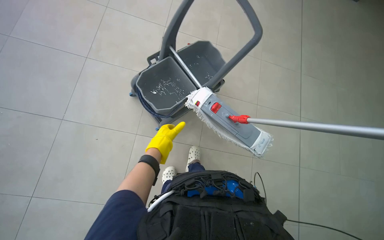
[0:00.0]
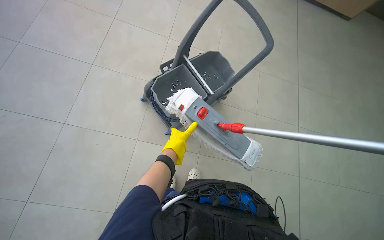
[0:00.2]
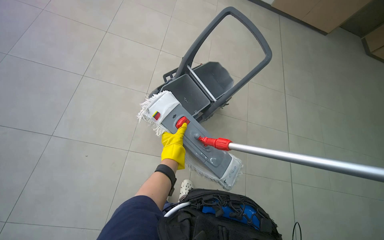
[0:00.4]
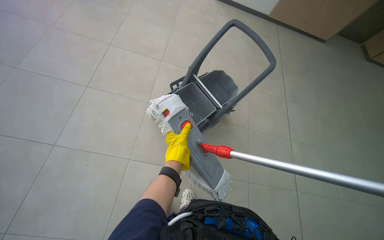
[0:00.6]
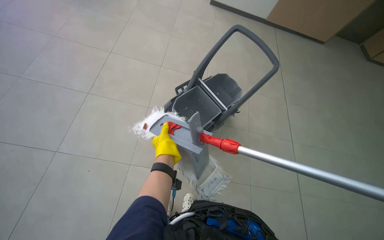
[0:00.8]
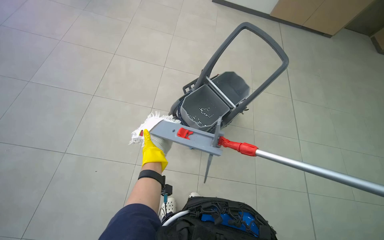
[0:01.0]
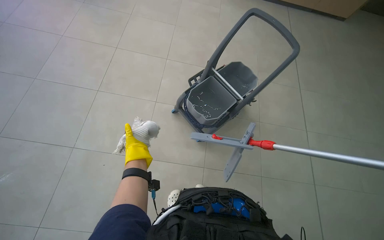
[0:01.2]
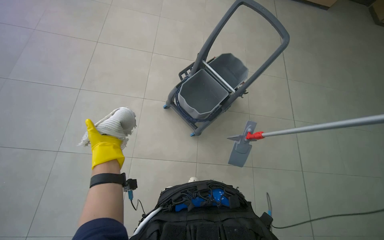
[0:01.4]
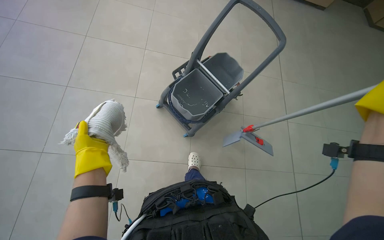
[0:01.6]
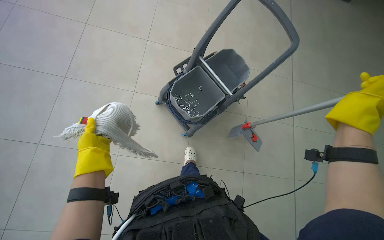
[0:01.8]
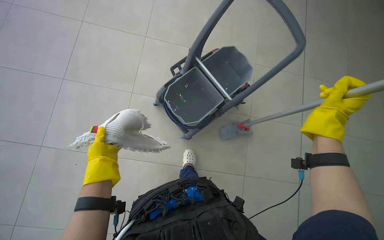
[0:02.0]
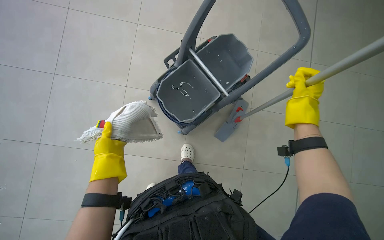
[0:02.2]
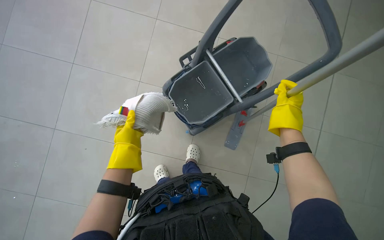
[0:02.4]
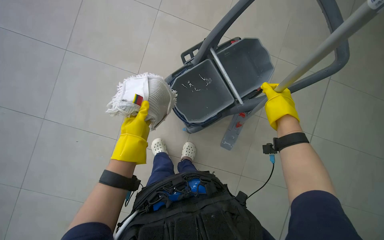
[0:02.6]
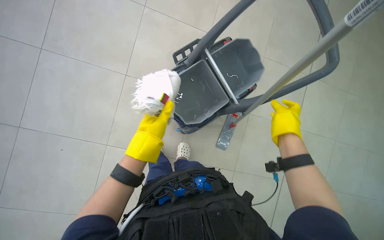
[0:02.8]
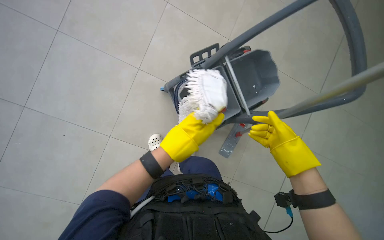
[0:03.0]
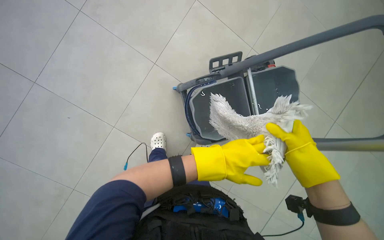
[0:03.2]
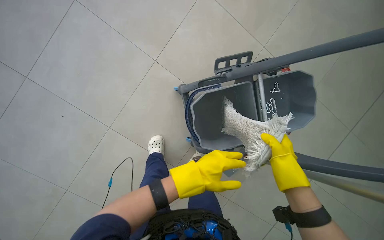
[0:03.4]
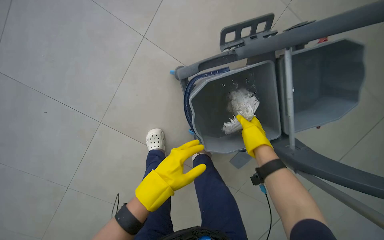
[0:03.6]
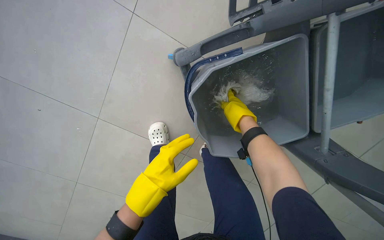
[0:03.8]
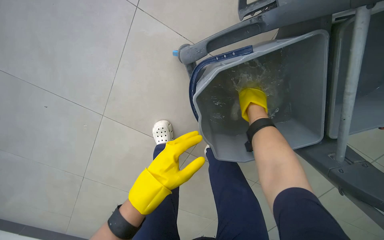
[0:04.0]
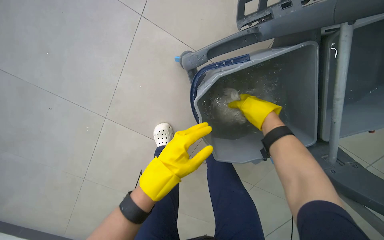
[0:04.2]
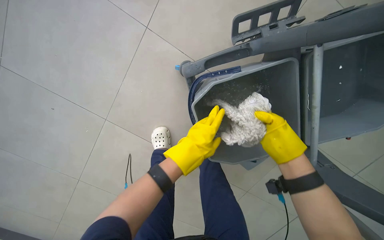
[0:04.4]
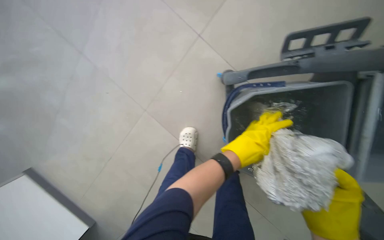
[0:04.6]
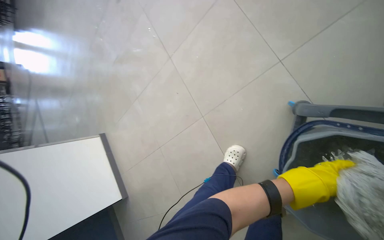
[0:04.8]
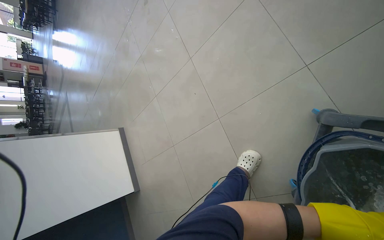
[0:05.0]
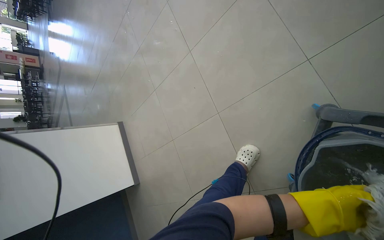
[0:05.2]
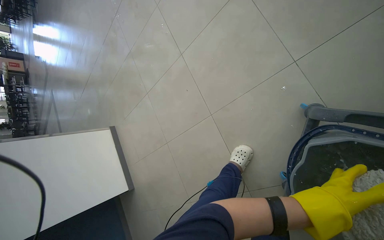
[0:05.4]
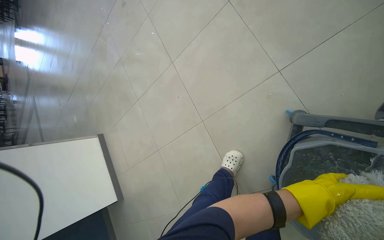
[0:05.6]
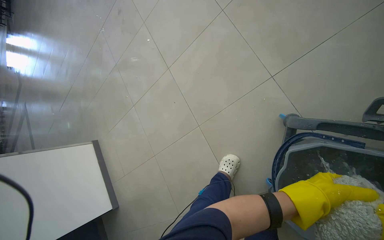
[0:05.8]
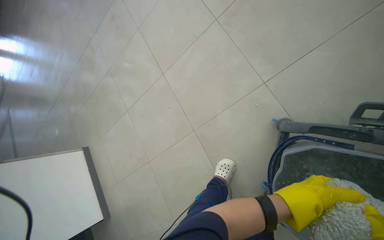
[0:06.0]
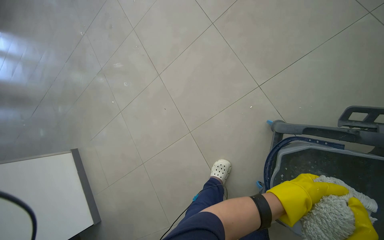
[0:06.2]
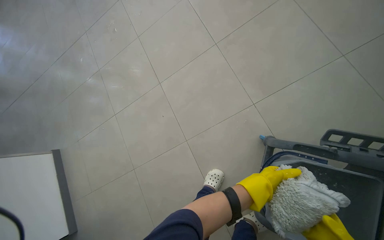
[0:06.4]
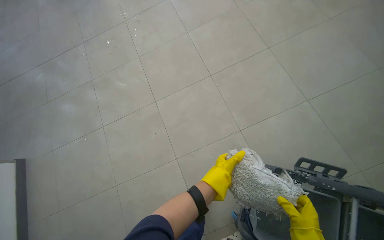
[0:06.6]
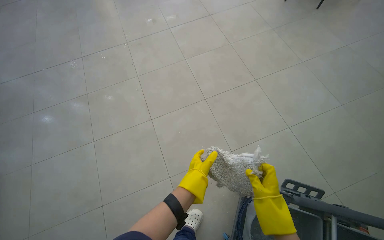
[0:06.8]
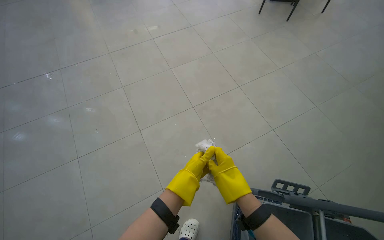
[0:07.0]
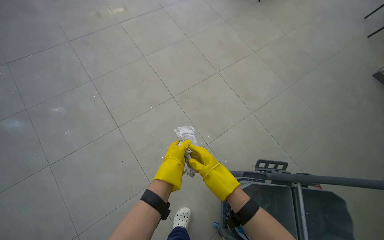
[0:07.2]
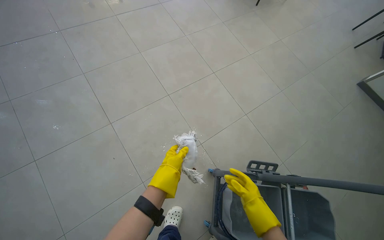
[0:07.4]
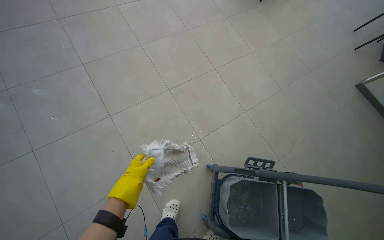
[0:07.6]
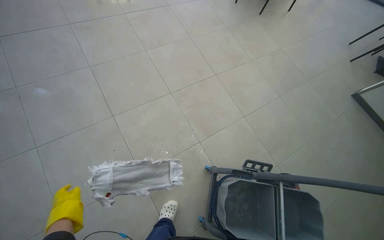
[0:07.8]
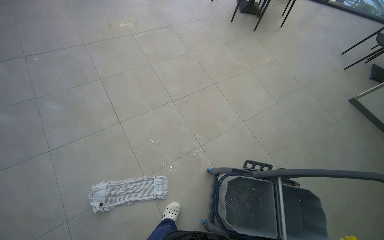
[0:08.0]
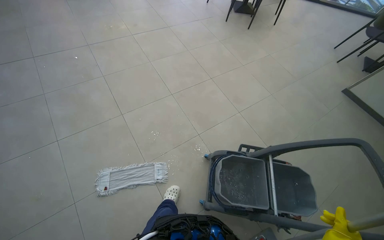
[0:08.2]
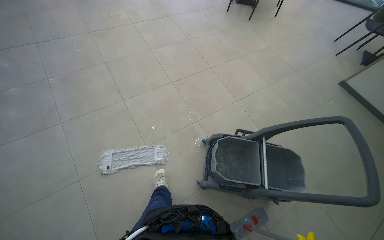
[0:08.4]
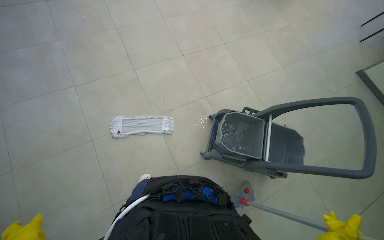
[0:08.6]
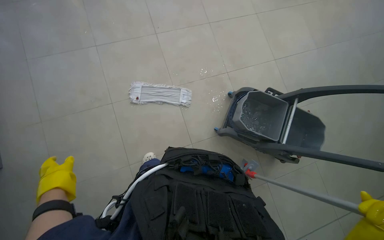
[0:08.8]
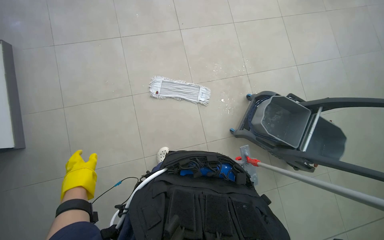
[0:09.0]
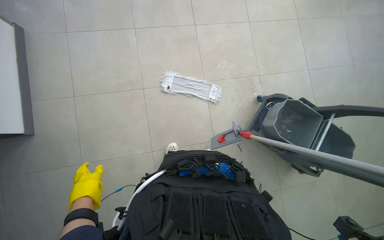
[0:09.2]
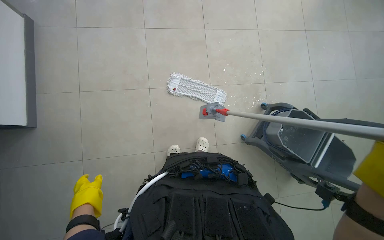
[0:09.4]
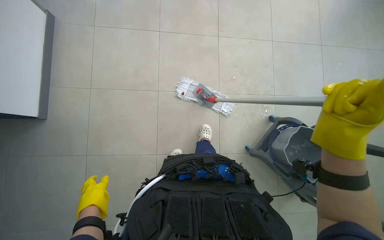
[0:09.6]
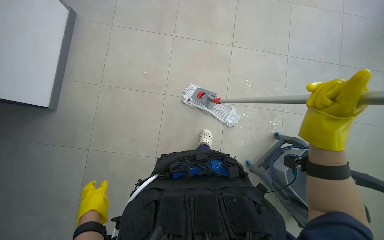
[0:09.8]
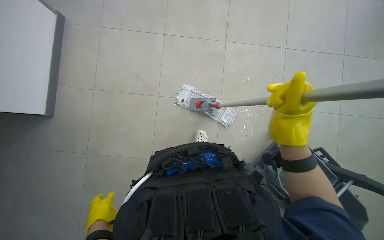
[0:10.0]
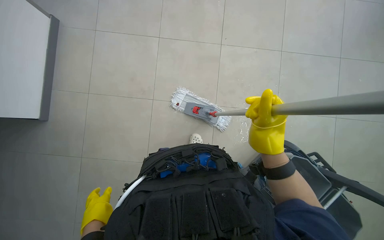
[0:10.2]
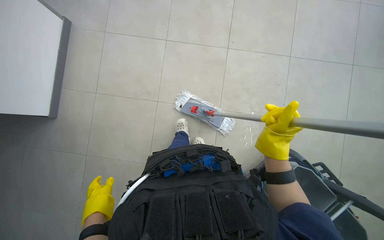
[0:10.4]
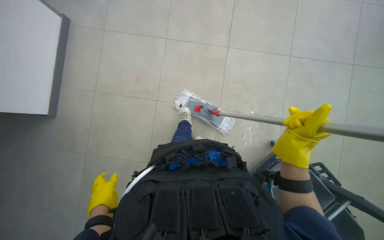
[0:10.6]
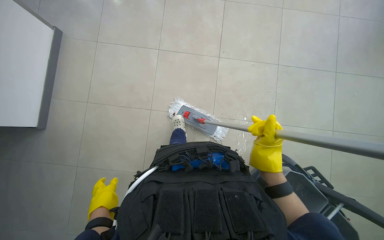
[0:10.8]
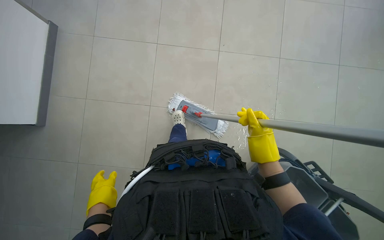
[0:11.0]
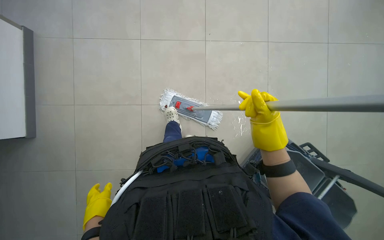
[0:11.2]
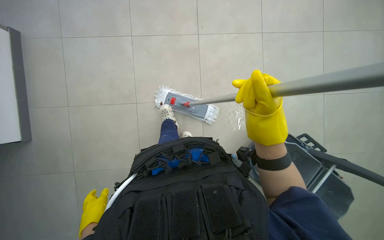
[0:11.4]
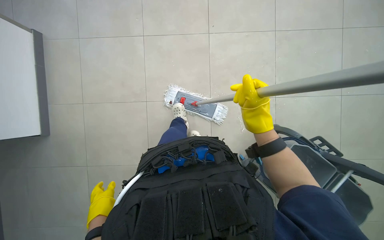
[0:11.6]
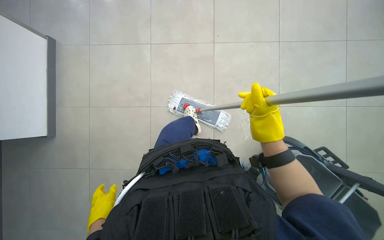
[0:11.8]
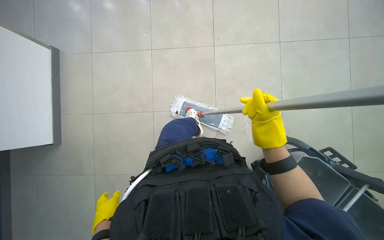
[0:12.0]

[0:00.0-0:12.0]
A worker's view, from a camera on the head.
Job: mopping floor.
The whole recording: Mopping floor. The worker mops the floor, including inside the elevator, and rinses the mop head in the bucket.
0:00.0 to 0:01.6: The left hand is displaced to the left by some 20 cm.
0:01.6 to 0:03.0: The left hand shifts some 25 cm to the right.
0:03.0 to 0:04.4: The left hand swings left and right, about 20 cm each way, with 2 reversals, while the right hand goes up the picture and returns, approximately 30 cm each way.
0:04.4 to 0:06.0: The head rotates roughly 40 degrees to the left. The view tilts roughly 15 degrees upward.
0:06.0 to 0:07.6: The camera travels some 50 cm. The camera is aimed about 40 degrees further to the right. The camera pitches upward, by some 15 degrees.
0:07.6 to 0:09.0: The camera travels approximately 70 cm.
0:09.0 to 0:10.4: The left hand goes roughly 10 cm to the right.
0:10.4 to 0:12.0: The right hand swings nearer and farther, roughly 15 cm each way, with 2 reversals.

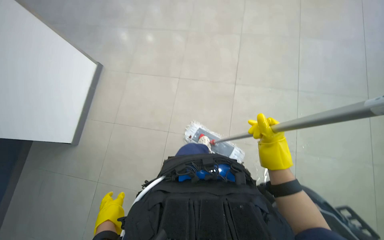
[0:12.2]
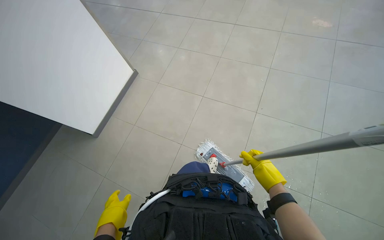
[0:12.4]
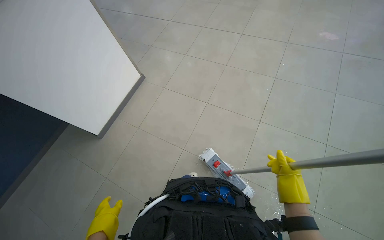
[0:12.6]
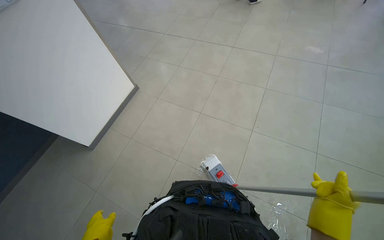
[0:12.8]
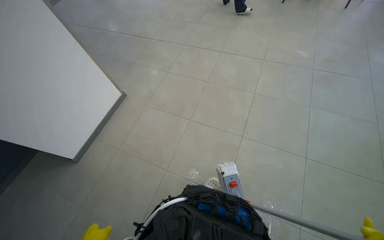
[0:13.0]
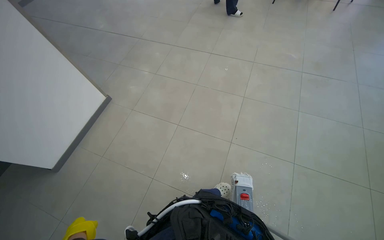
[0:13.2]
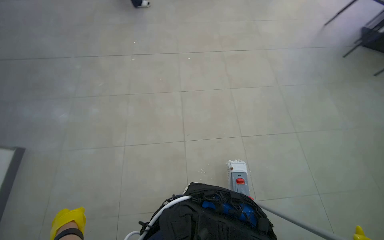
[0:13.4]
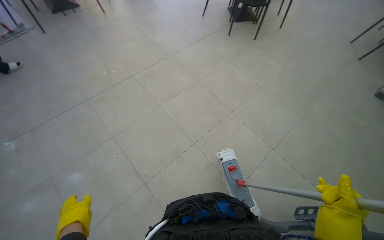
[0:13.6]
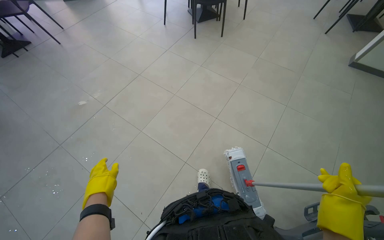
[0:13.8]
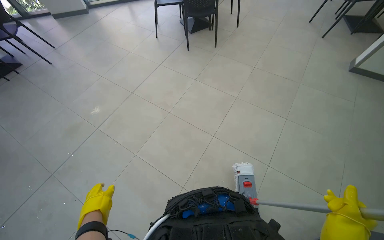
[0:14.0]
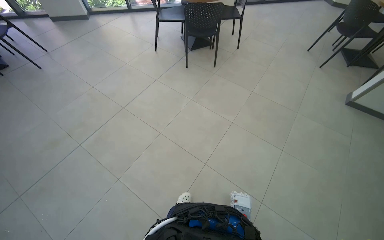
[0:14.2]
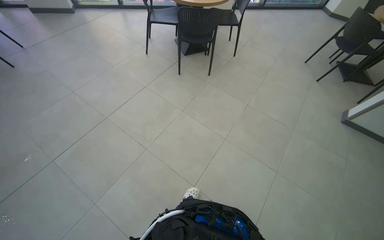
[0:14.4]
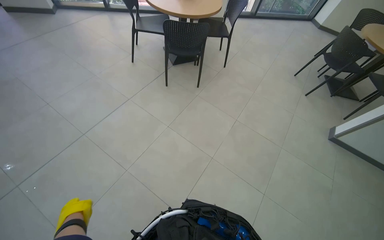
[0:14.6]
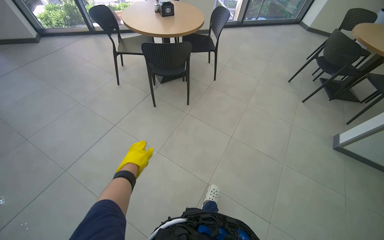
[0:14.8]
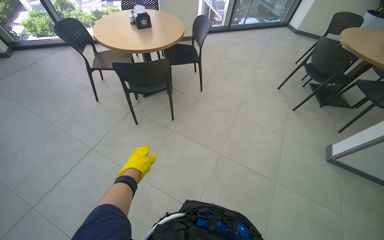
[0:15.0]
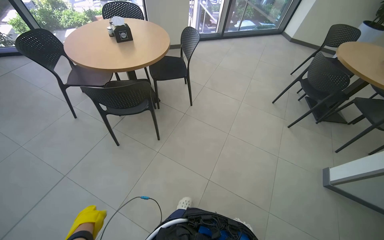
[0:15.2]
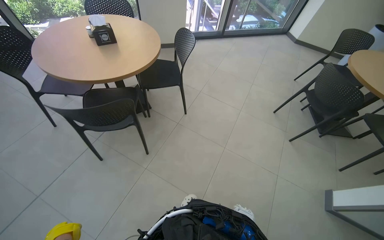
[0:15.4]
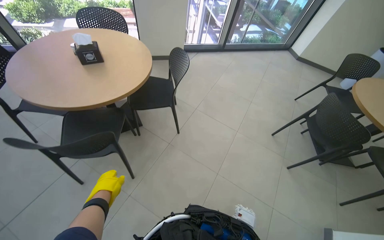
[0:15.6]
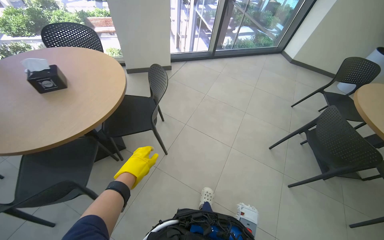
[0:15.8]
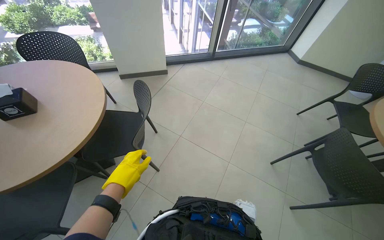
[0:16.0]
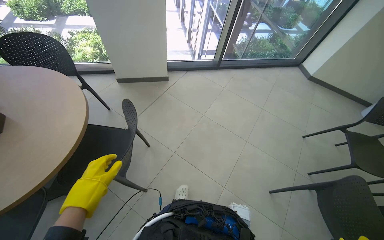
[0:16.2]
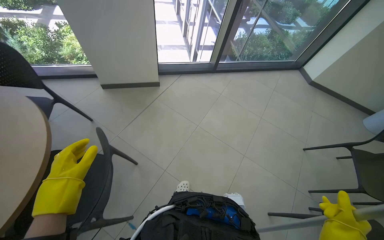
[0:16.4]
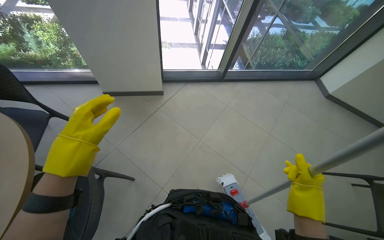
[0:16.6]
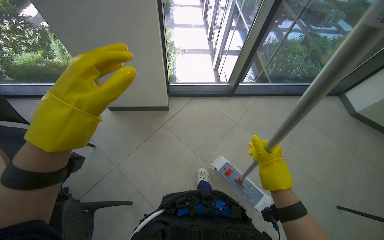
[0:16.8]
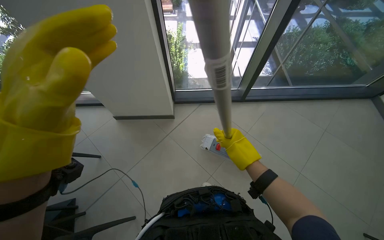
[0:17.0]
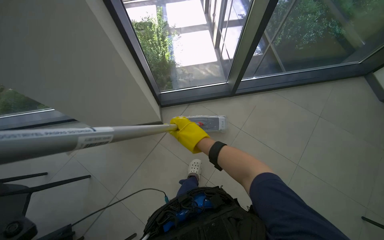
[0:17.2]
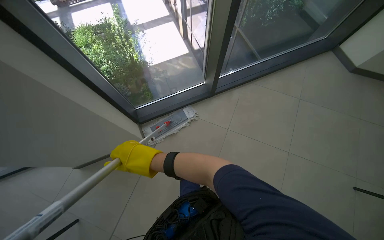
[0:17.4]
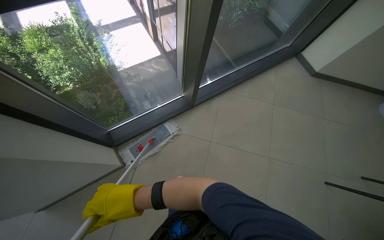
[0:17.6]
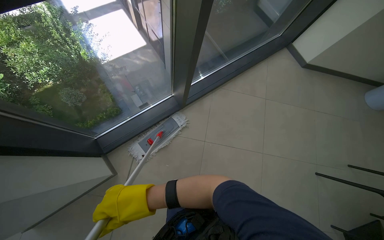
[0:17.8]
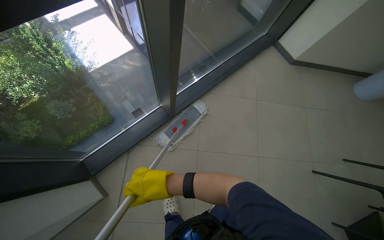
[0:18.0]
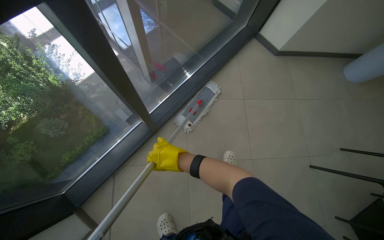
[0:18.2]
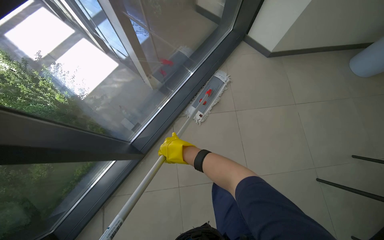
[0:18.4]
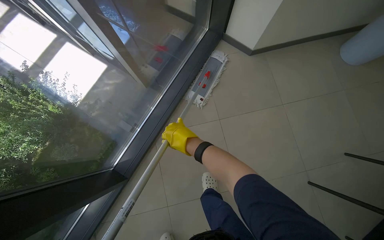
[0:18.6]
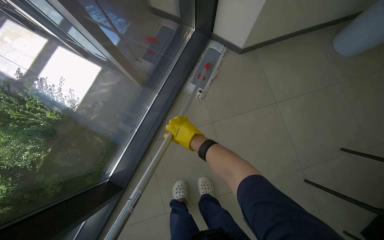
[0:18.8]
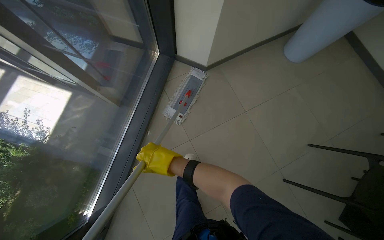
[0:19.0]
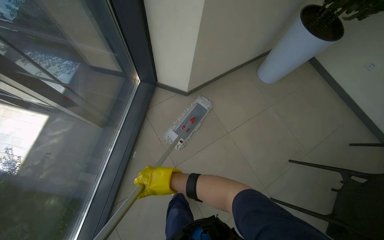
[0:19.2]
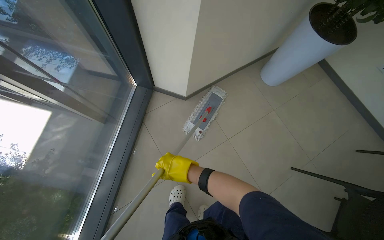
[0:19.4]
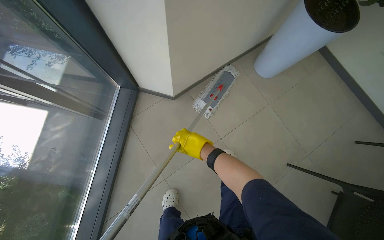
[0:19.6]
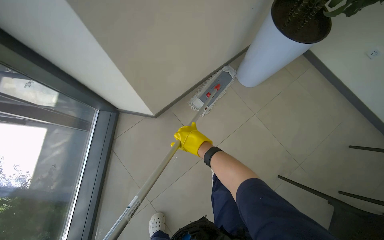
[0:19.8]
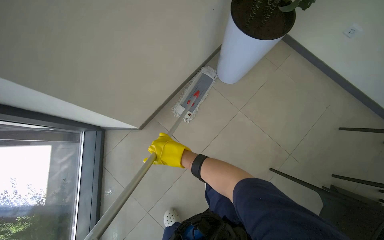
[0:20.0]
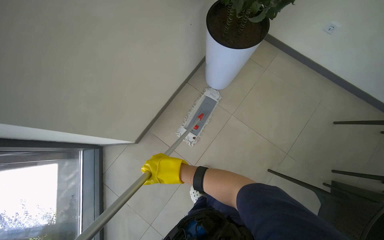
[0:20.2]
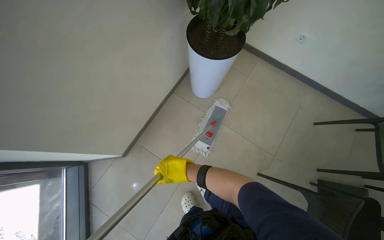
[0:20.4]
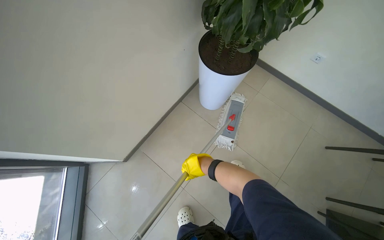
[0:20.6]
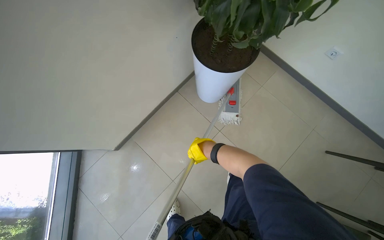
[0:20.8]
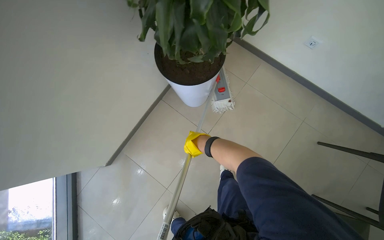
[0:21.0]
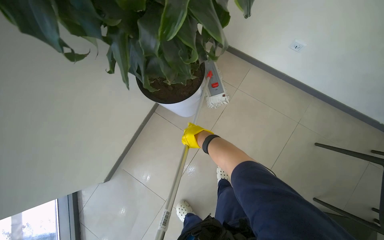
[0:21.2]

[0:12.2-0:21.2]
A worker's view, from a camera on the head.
Job: mopping floor.
The whole recording: Mopping floor. The worker mops the floor, including inside the elevator, and rinses the mop head in the bucket.
0:12.2 to 0:13.8: The view tilts approximately 15 degrees upward.
0:13.8 to 0:15.2: The wearer moves approximately 1.5 m.
0:15.2 to 0:16.6: The wearer moves some 1.5 m.
0:19.8 to 0:21.2: The head travels some 80 cm.
